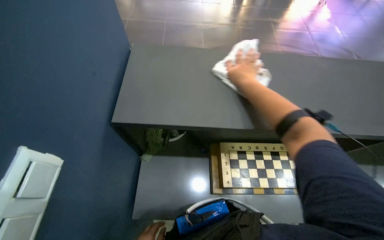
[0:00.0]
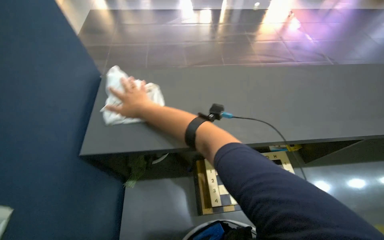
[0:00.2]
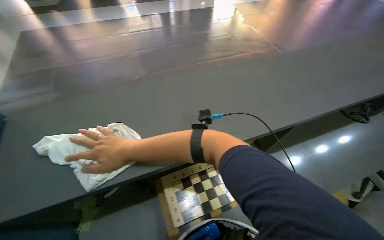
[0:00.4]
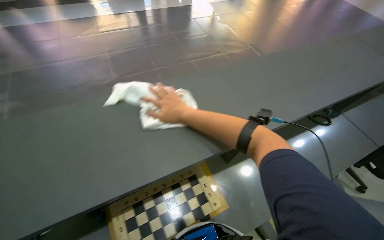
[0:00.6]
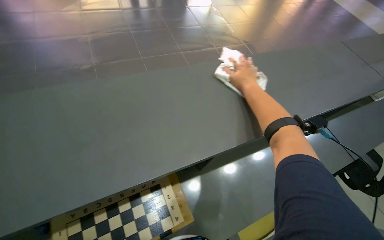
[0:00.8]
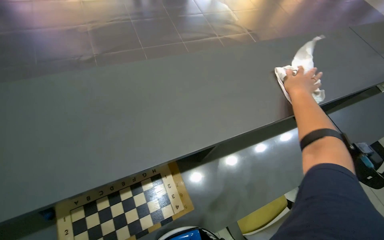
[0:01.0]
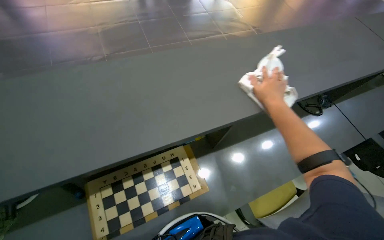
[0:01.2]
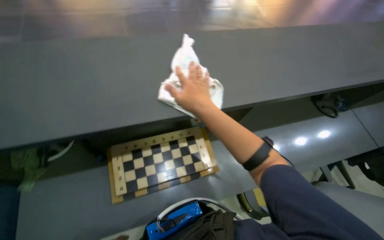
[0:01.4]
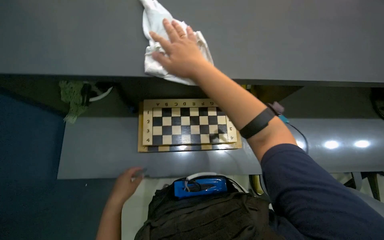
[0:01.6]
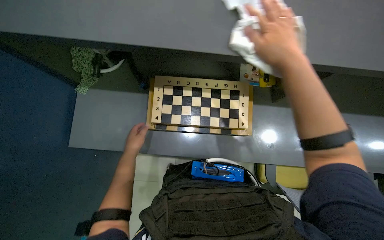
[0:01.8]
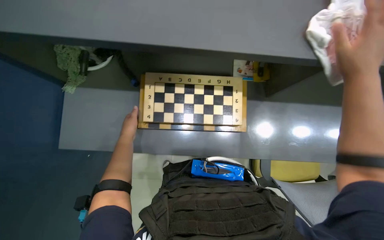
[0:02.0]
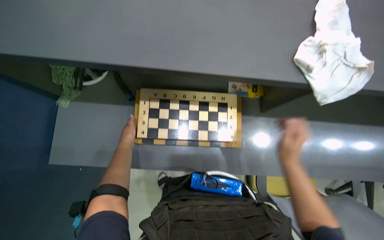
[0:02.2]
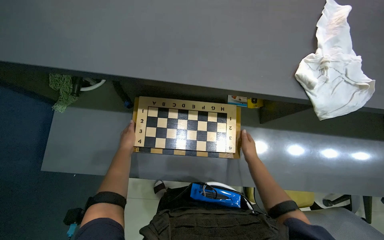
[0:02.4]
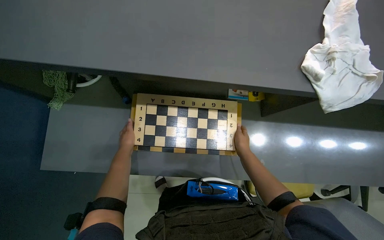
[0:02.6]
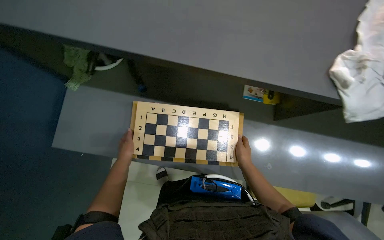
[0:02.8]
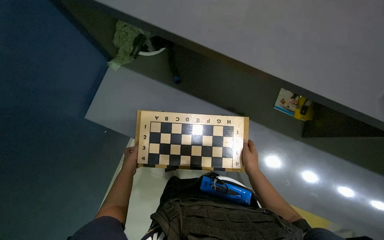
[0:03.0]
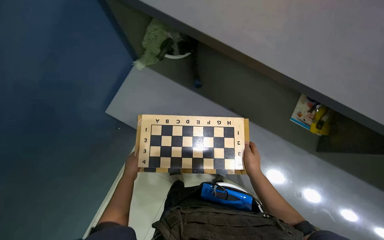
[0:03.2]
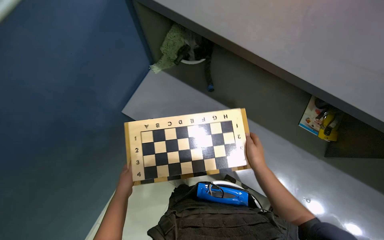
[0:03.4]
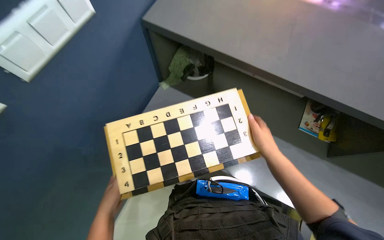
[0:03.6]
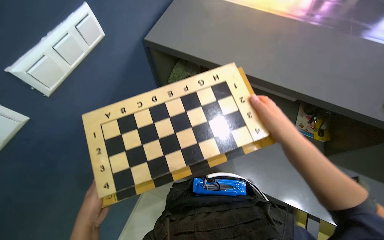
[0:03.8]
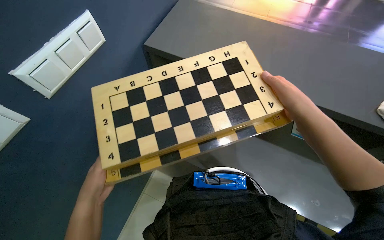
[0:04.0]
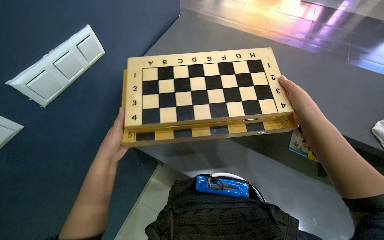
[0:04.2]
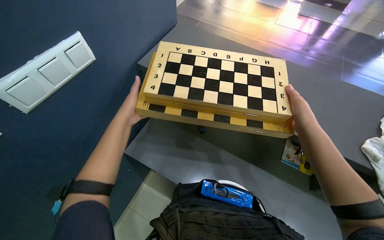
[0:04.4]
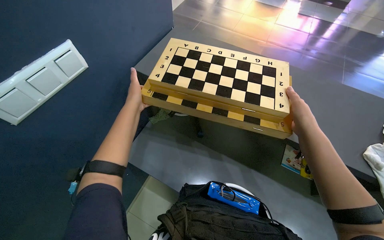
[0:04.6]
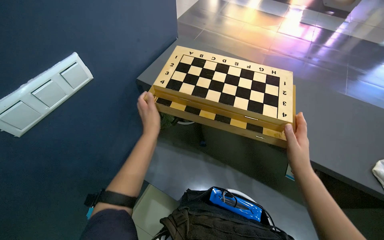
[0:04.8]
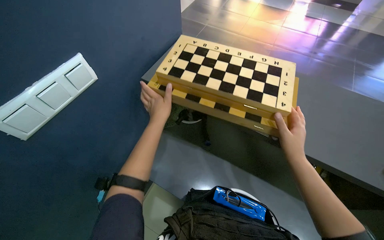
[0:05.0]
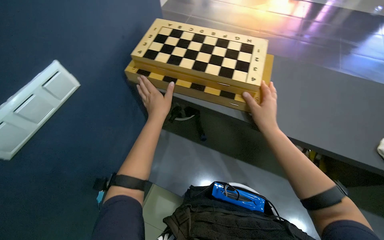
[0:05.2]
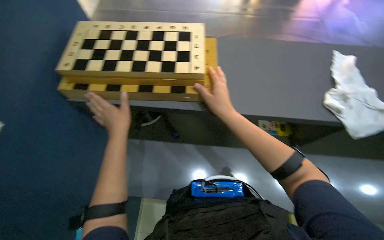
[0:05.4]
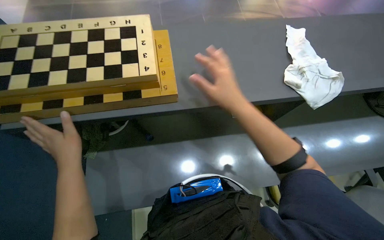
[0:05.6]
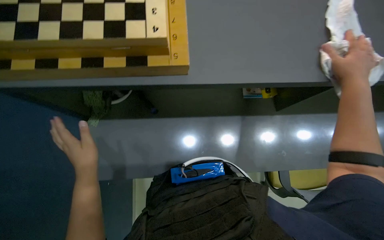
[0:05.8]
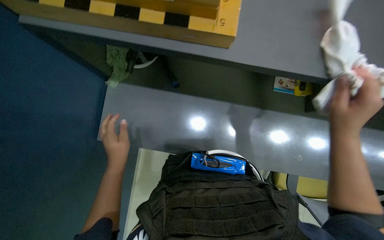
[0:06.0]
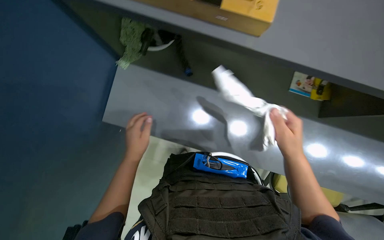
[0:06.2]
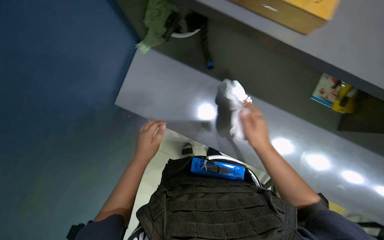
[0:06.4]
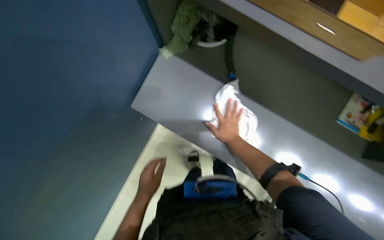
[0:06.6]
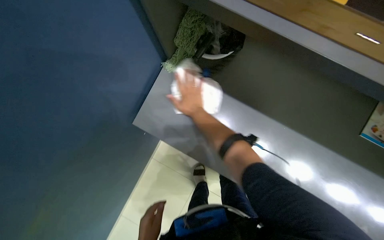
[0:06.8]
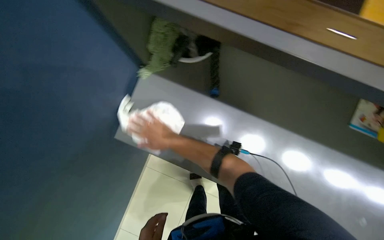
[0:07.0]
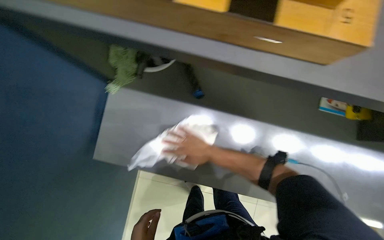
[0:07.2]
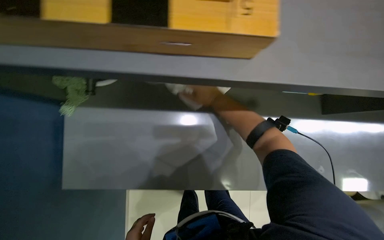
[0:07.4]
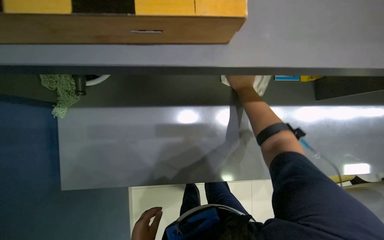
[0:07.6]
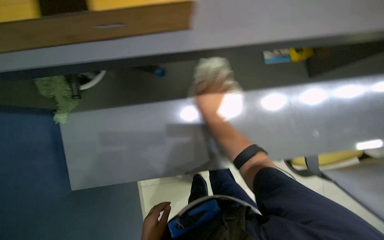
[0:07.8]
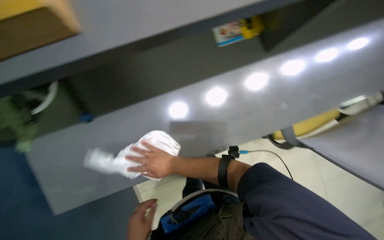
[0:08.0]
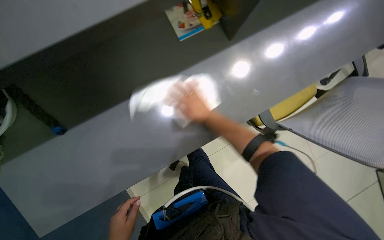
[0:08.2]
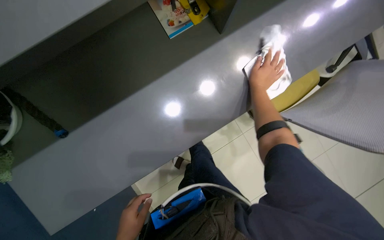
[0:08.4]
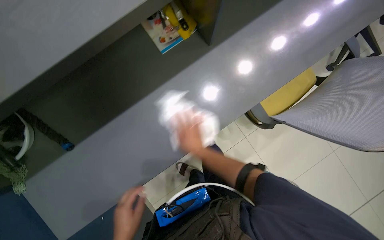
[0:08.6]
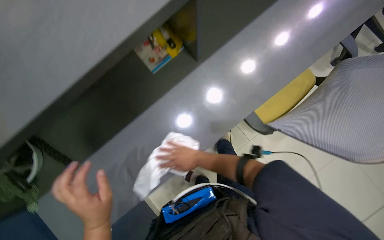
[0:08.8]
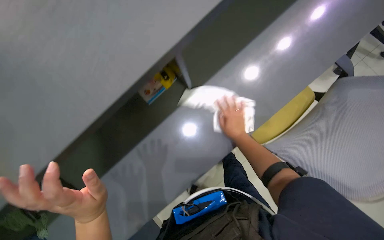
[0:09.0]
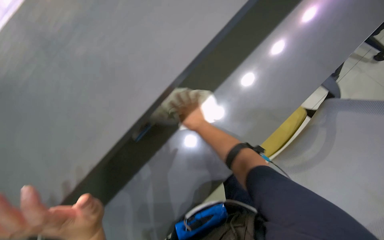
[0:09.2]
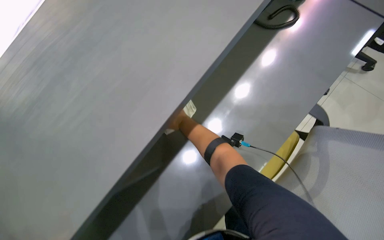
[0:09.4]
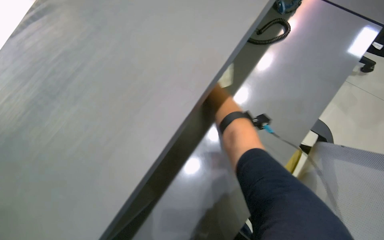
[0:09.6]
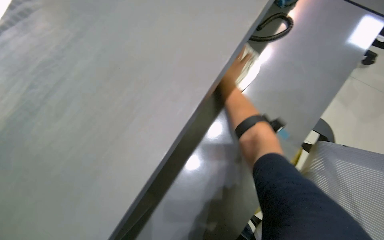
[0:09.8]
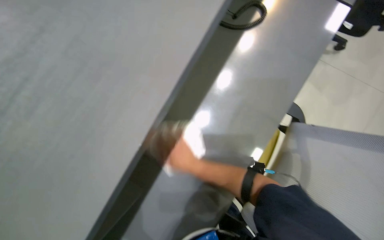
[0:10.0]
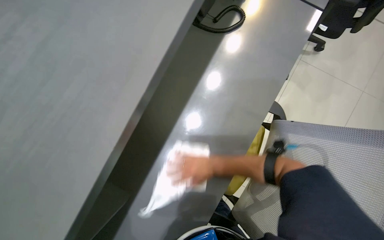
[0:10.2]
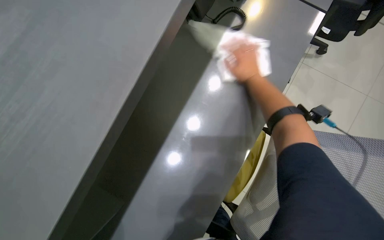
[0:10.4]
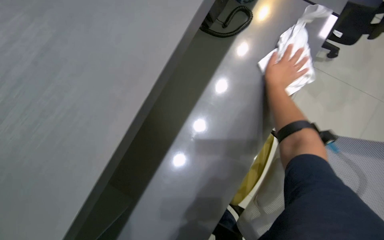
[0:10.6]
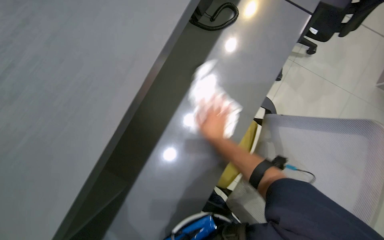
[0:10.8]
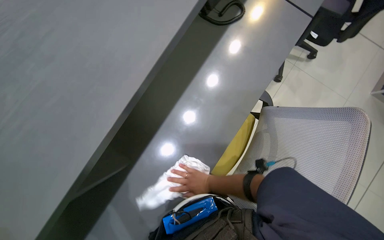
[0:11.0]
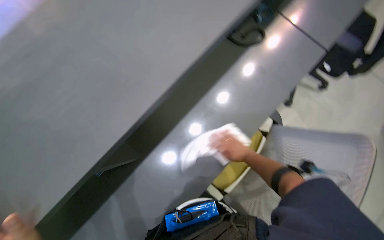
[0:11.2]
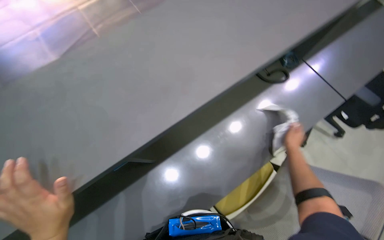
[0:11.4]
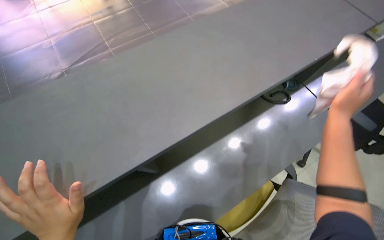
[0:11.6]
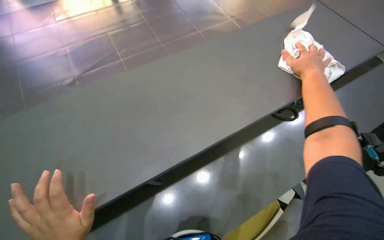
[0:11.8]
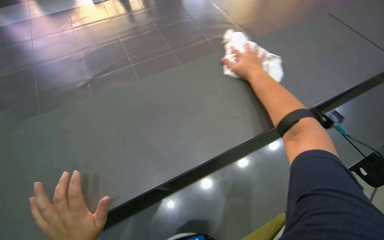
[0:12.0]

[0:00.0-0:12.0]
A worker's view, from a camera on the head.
Job: wiping surfaces.
The whole recording: Wiping office desk surface. The worker wipes the office desk surface with a white cloth, moving various items.
0:00.0 to 0:01.6: The wearer looks about 15 degrees further downward.
0:03.0 to 0:04.4: The left hand travels nearer to the camera by about 20 cm. The right hand moves nearer to the camera and up the picture, some 25 cm.
0:06.0 to 0:07.6: The camera pitches downward, by roughly 15 degrees.
0:07.6 to 0:09.0: The head travels roughly 50 cm. The scene rotates counterclockwise by about 40 degrees.
0:10.4 to 0:12.0: The wearer looks roughly 20 degrees further upward. The scene turns about 35 degrees clockwise in the picture.

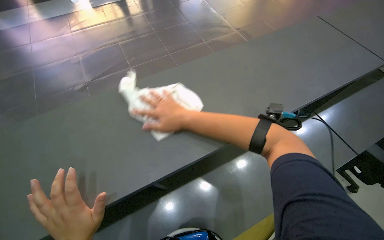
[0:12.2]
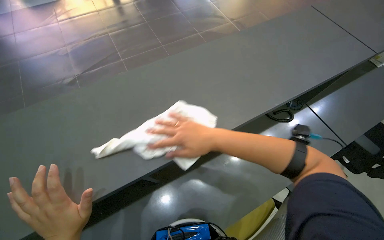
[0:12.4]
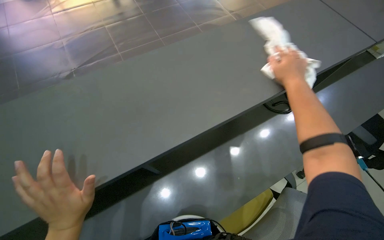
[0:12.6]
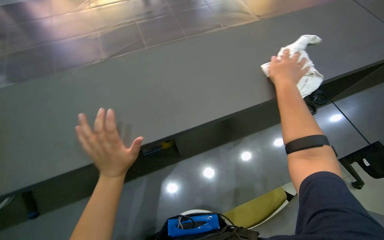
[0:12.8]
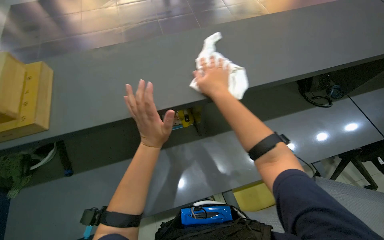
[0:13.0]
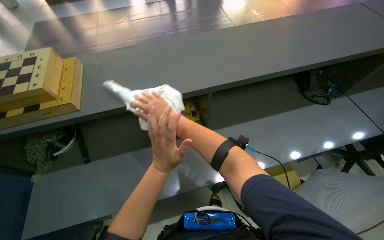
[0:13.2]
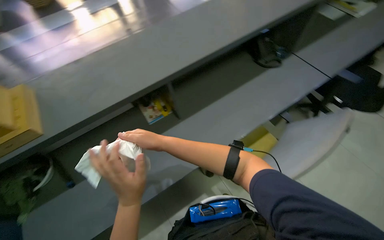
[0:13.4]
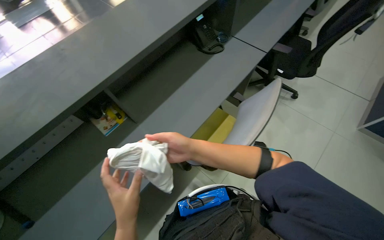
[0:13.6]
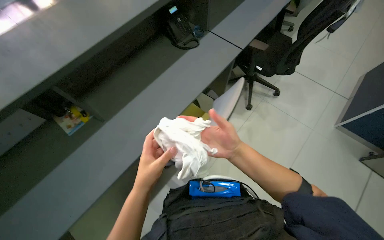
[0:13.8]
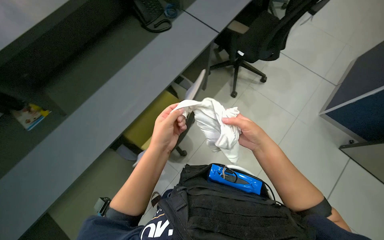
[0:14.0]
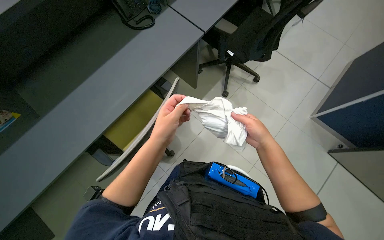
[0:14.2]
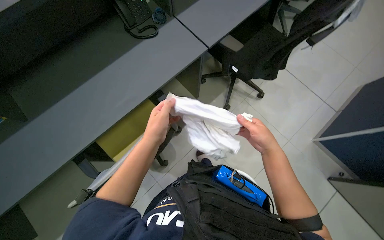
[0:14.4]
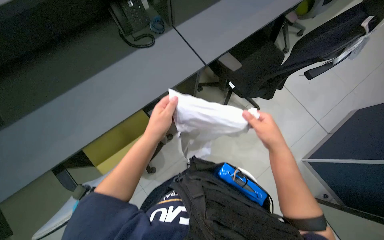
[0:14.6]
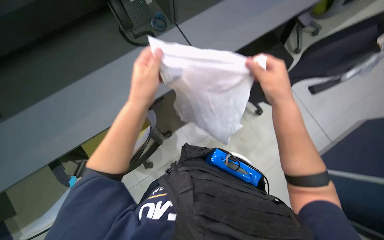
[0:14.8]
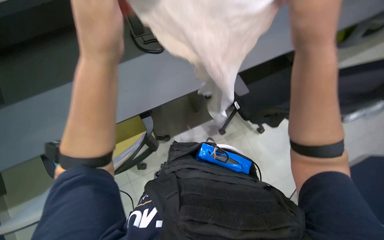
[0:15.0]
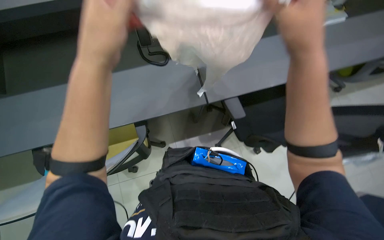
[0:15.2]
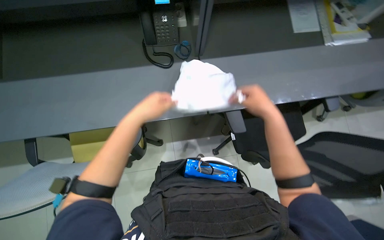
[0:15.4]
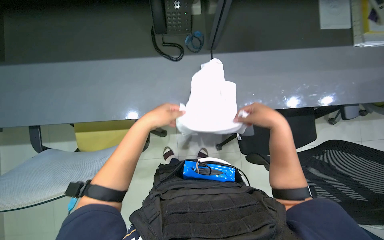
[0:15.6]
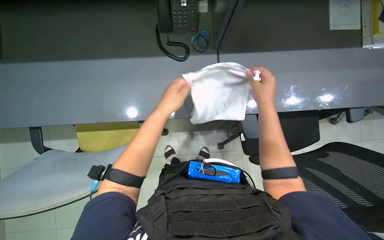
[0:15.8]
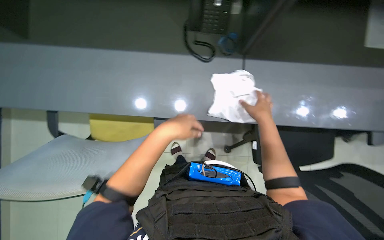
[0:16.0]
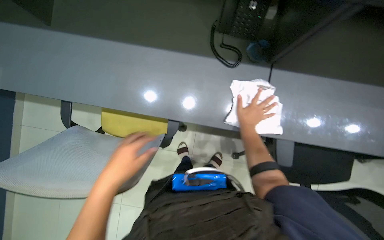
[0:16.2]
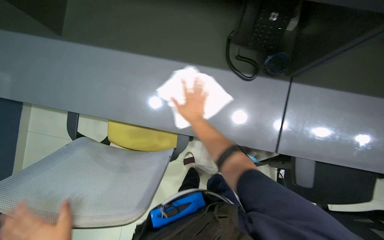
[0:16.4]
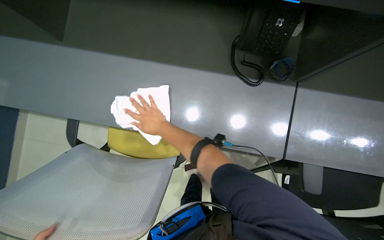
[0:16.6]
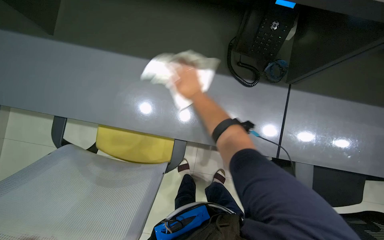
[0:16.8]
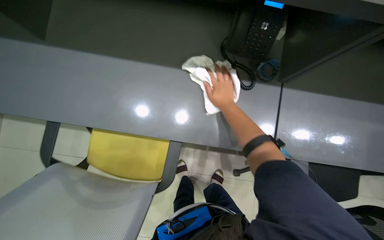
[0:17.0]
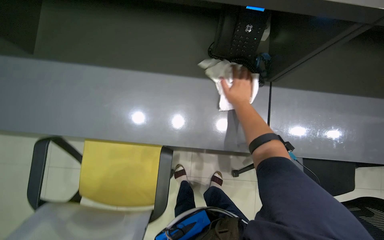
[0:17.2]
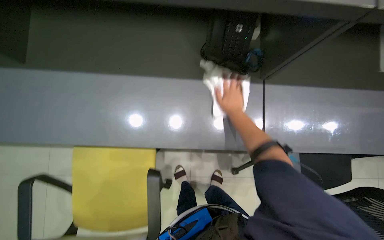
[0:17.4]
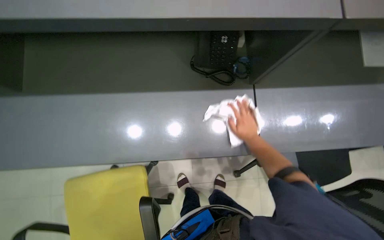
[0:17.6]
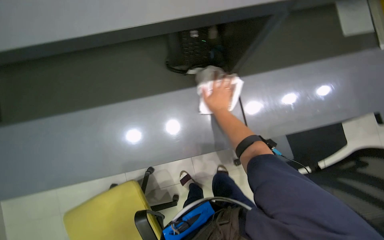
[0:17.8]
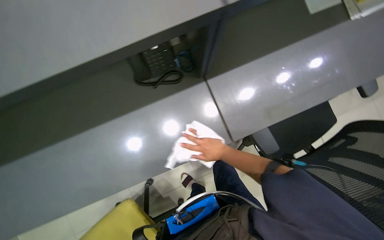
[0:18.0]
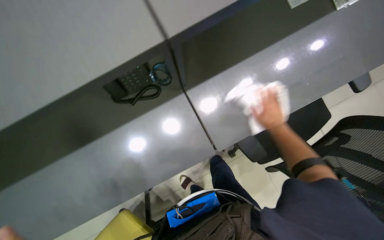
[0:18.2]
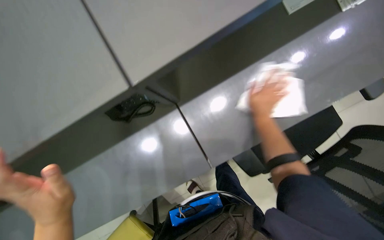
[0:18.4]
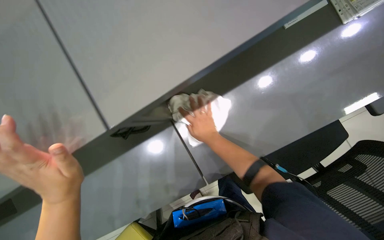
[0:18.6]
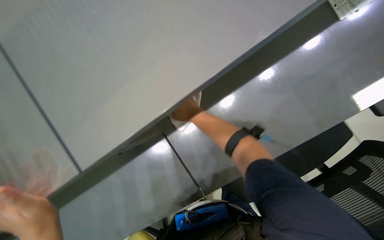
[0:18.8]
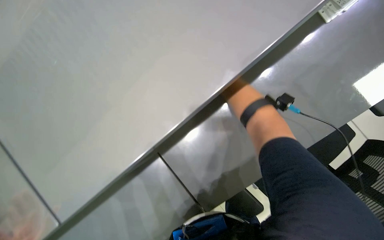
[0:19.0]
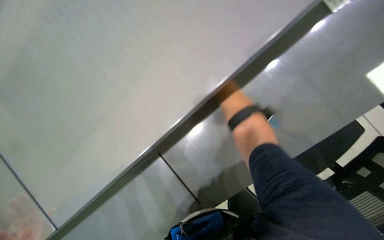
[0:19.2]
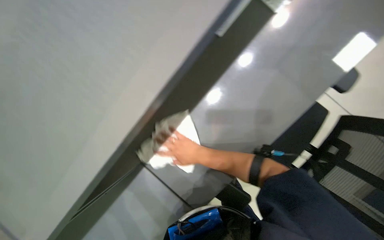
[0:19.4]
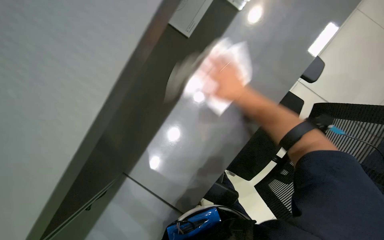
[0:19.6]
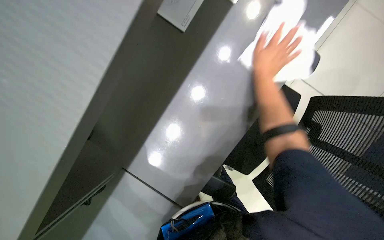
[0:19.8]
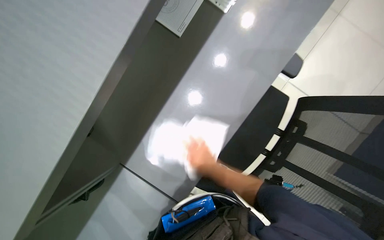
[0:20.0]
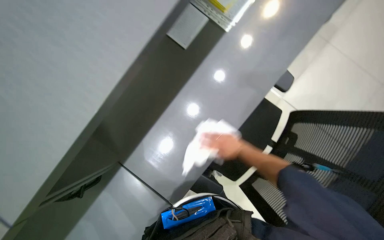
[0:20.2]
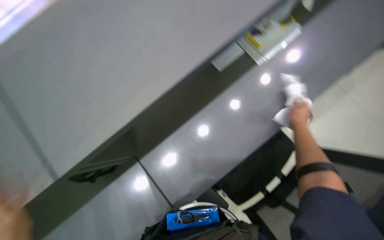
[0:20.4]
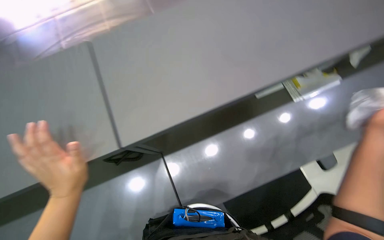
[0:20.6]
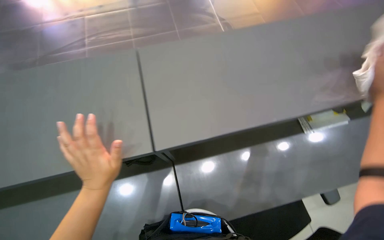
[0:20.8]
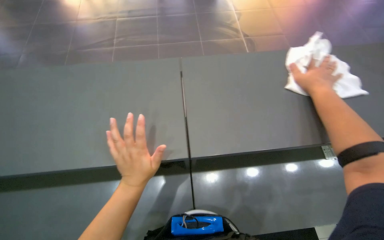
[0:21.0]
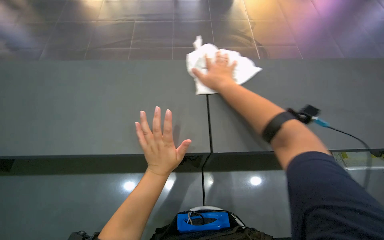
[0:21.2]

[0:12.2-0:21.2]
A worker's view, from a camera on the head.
Job: wiping surfaces.
The whole recording: Wiping office desk surface. The worker wipes the office desk surface with a white cloth, moving various items.
0:12.2 to 0:13.8: The head travels about 50 cm.
0:13.8 to 0:15.2: The camera is carried approximately 60 cm. Everything in view rotates approximately 25 degrees clockwise.
0:15.2 to 0:16.6: The right hand shifts some 70 cm to the left and farther from the camera.
0:16.6 to 0:18.2: The scene rotates counterclockwise by some 40 degrees.
0:19.8 to 0:21.2: The wearer moves some 50 cm. The view tilts roughly 25 degrees upward. The scene turns approximately 55 degrees clockwise in the picture.
